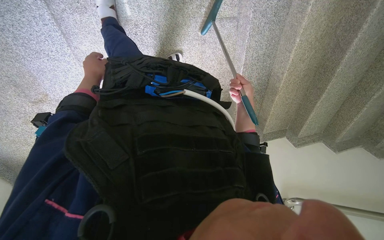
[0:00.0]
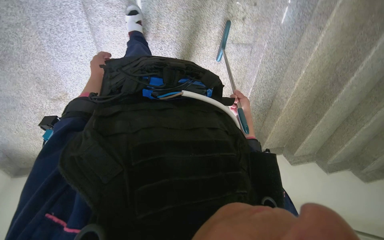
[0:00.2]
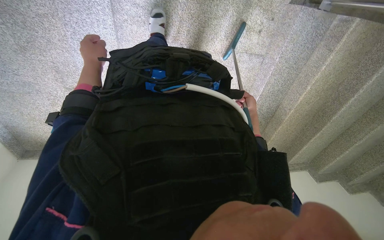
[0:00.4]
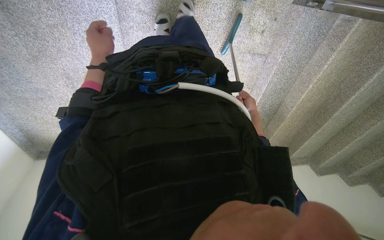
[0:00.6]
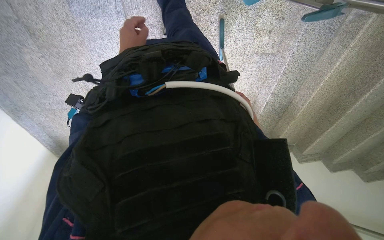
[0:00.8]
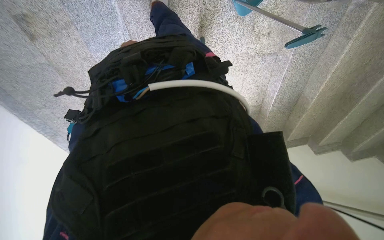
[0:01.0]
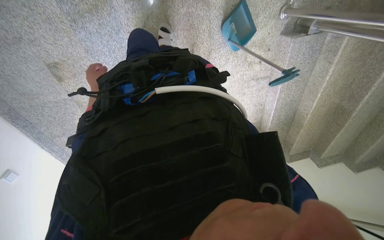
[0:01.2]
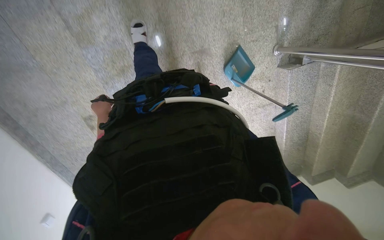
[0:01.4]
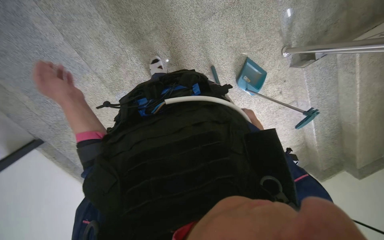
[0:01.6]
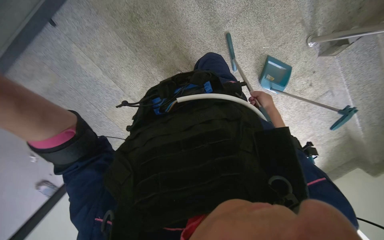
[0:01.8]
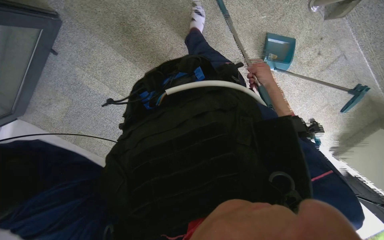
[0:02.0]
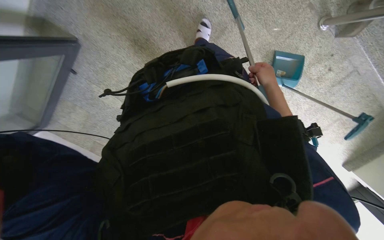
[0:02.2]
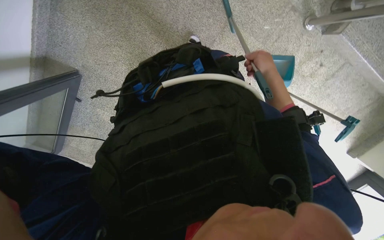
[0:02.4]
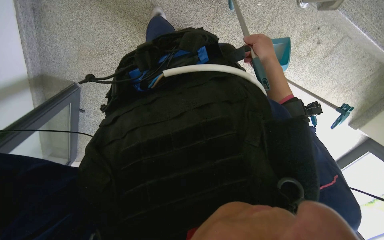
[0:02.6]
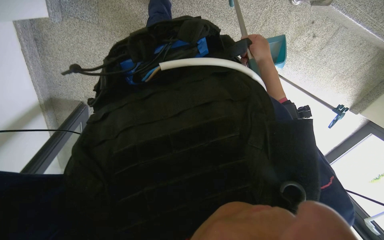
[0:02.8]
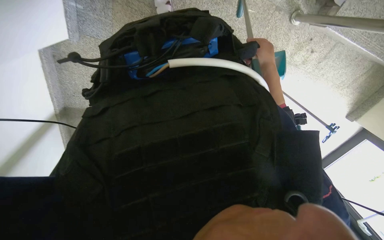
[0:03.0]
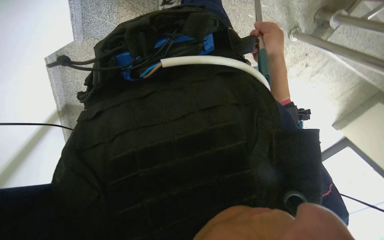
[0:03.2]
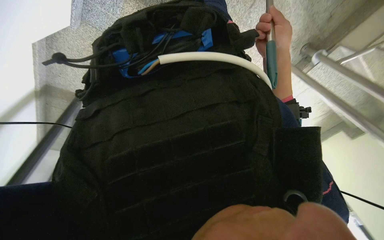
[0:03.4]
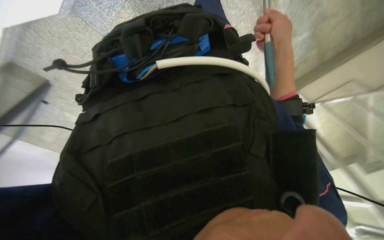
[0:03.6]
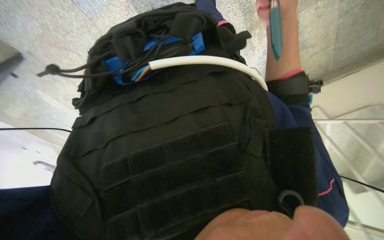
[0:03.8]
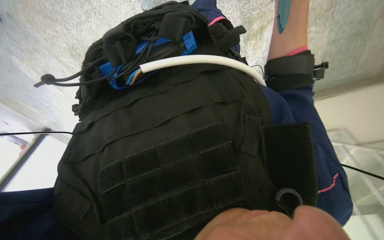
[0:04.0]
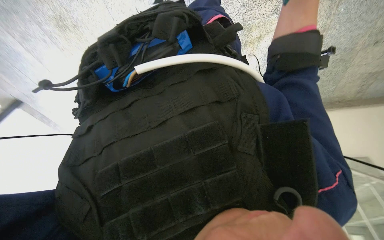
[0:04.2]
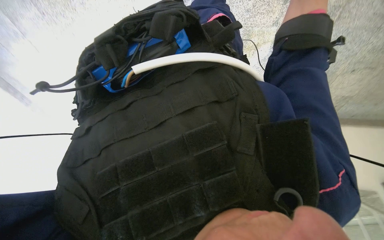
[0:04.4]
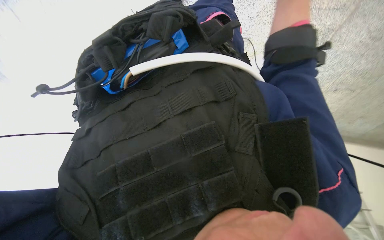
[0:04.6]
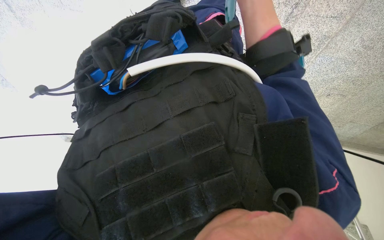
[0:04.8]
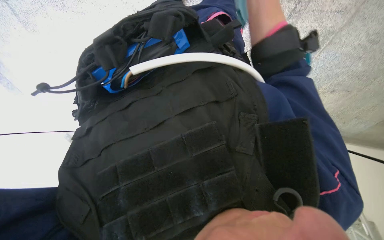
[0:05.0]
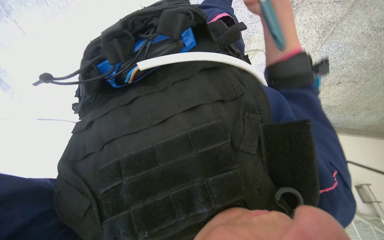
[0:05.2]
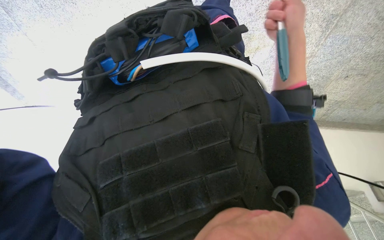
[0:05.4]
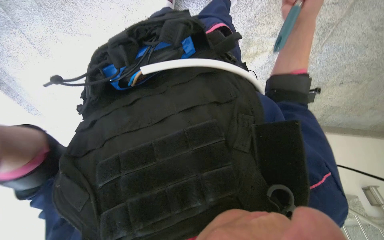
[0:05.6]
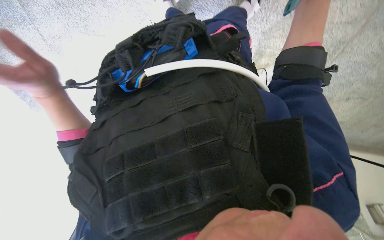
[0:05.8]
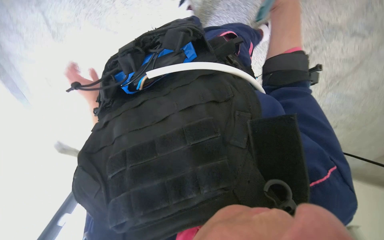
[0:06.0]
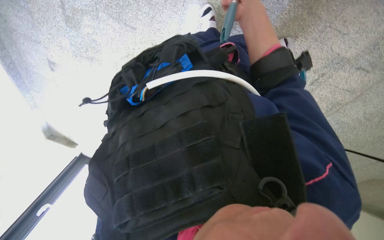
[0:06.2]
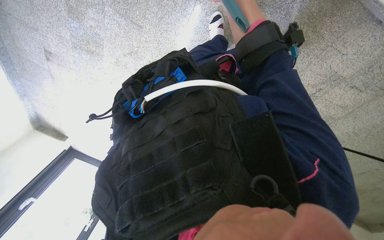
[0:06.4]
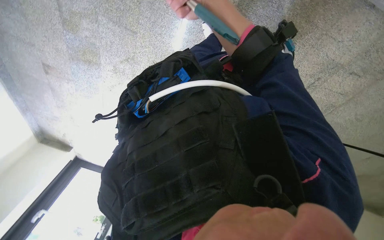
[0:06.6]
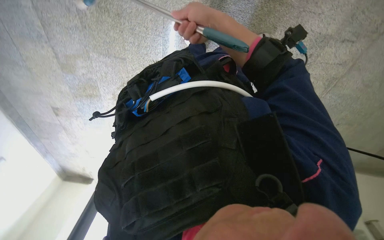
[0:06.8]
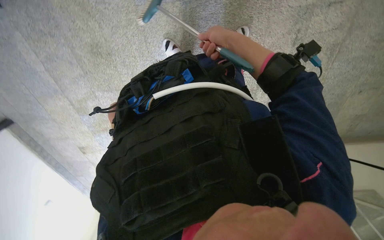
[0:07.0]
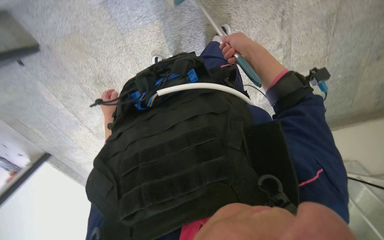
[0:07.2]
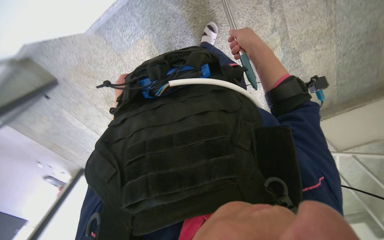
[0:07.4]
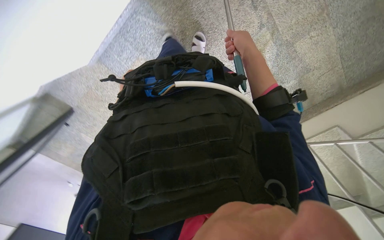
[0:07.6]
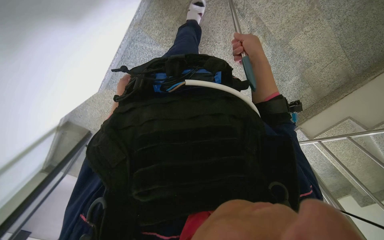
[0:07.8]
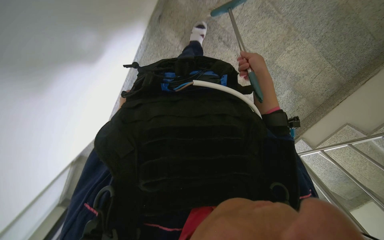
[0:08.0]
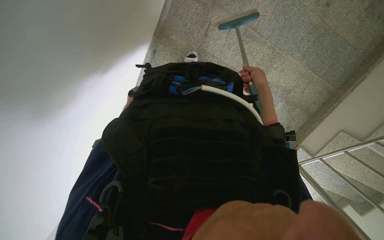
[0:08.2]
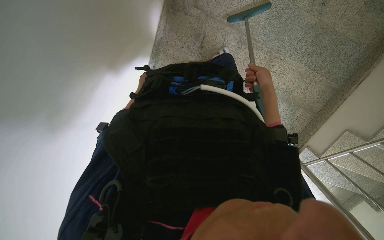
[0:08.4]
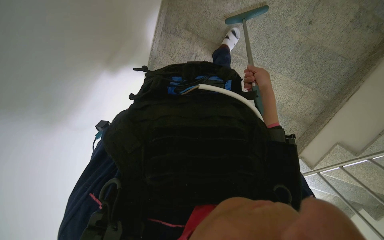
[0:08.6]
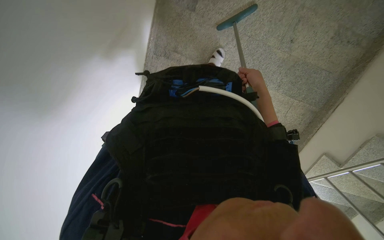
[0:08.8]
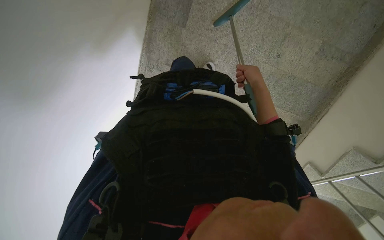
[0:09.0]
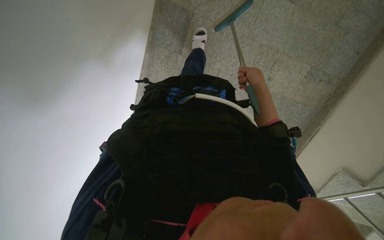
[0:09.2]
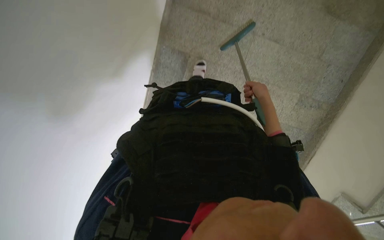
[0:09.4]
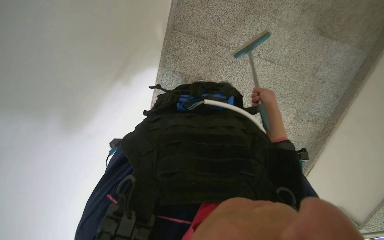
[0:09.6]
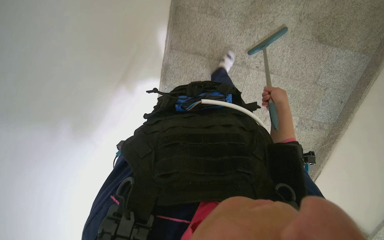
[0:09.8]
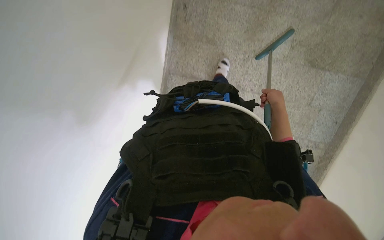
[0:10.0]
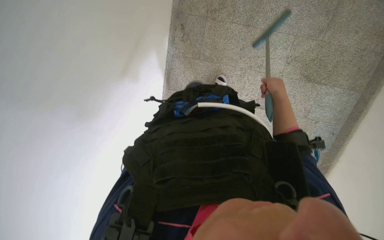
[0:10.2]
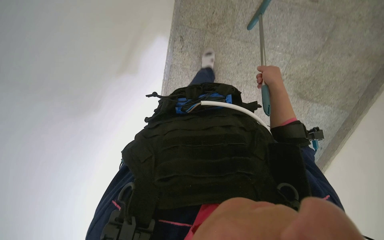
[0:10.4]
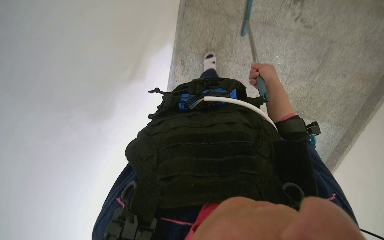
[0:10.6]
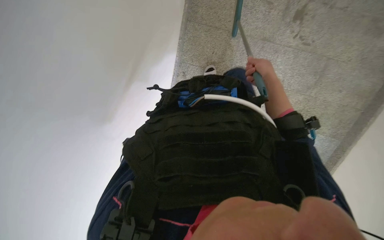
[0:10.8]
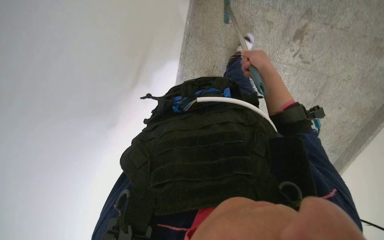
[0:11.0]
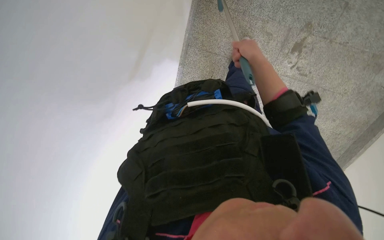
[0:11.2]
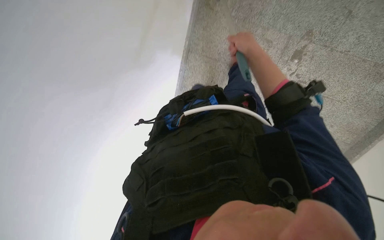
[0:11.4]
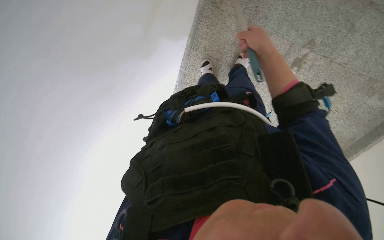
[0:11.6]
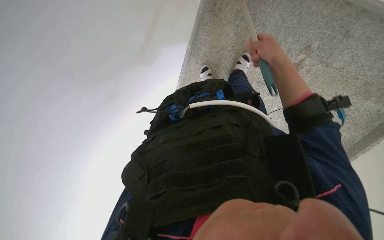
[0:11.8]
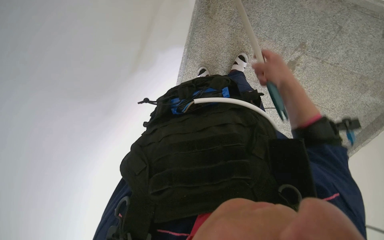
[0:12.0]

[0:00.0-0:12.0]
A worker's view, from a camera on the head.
Job: sweeping floor.
The whole recording: Sweeping floor with broom. The worker sweeps the floor with a broom.
0:00.0 to 0:01.6: The head travels some 90 cm. The view swings some 15 degrees to the left.
0:01.6 to 0:03.0: The camera travels roughly 80 cm. The camera sweeps to the left, by roughly 20 degrees. The view tips downward by roughly 15 degrees. The scene turns some 35 degrees counterclockwise in the picture.
0:03.0 to 0:04.4: The view swings some 20 degrees to the right.
0:07.6 to 0:09.0: The camera is carried some 50 cm. The view tips upward by some 15 degrees.
0:09.0 to 0:10.4: The head travels some 1 m.
0:10.4 to 0:12.0: The camera is carried roughly 70 cm.

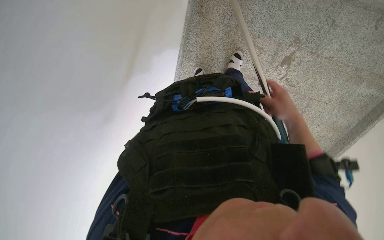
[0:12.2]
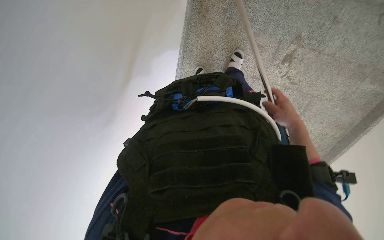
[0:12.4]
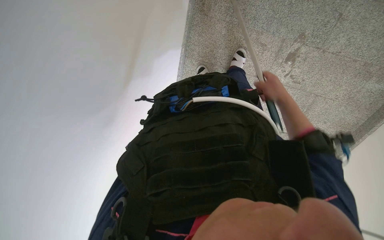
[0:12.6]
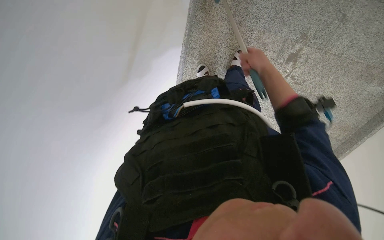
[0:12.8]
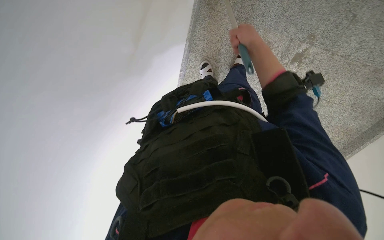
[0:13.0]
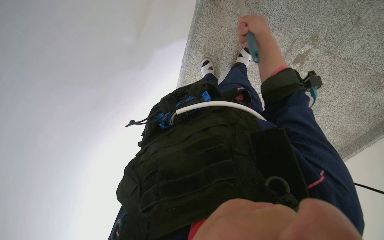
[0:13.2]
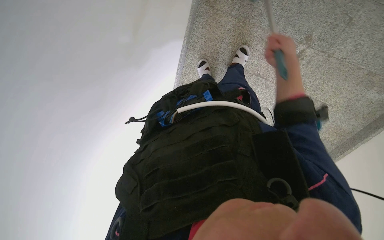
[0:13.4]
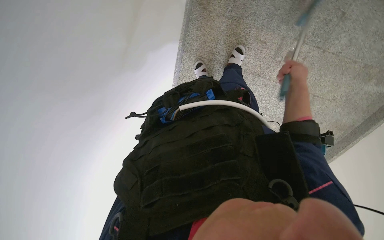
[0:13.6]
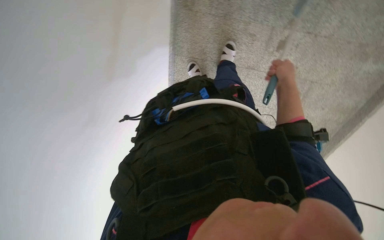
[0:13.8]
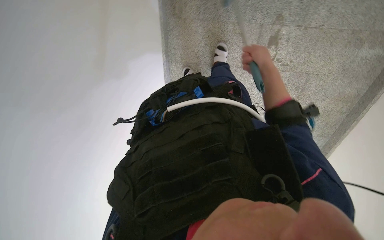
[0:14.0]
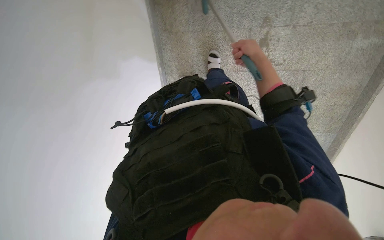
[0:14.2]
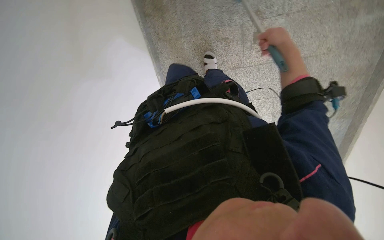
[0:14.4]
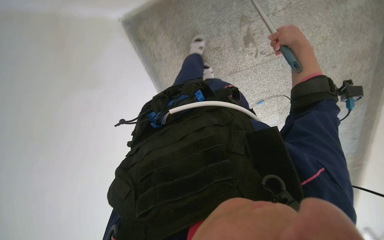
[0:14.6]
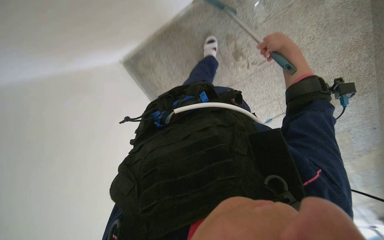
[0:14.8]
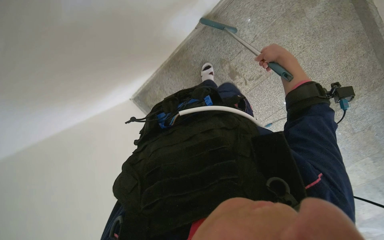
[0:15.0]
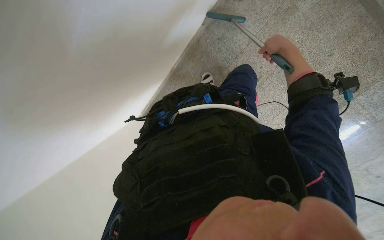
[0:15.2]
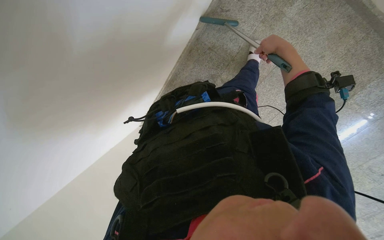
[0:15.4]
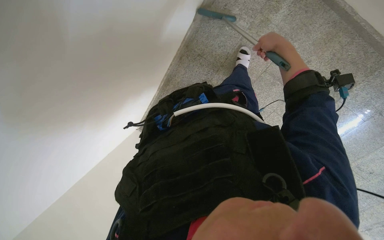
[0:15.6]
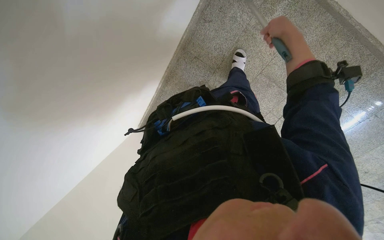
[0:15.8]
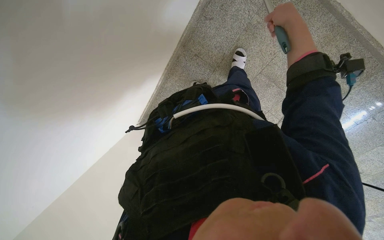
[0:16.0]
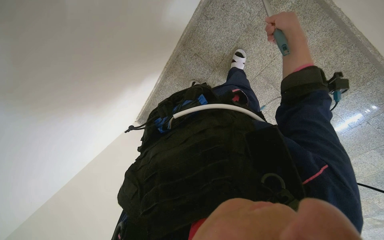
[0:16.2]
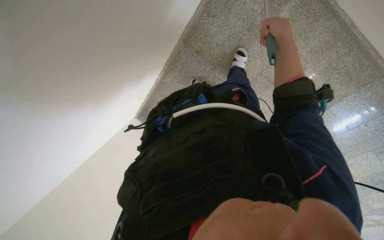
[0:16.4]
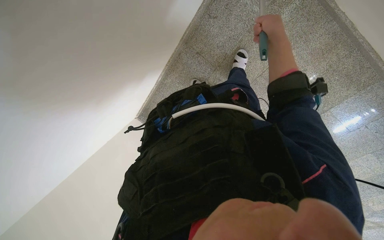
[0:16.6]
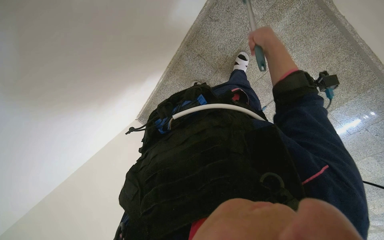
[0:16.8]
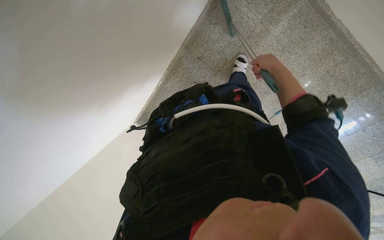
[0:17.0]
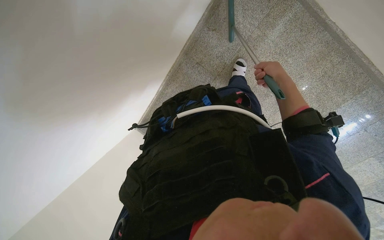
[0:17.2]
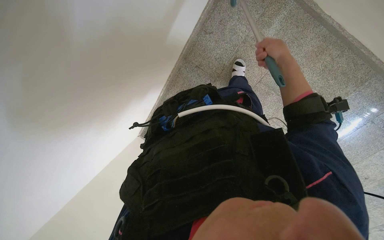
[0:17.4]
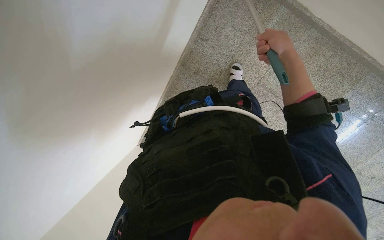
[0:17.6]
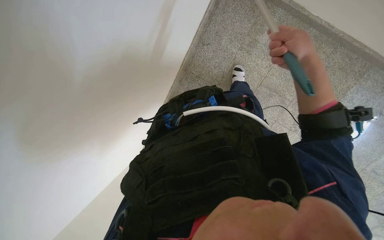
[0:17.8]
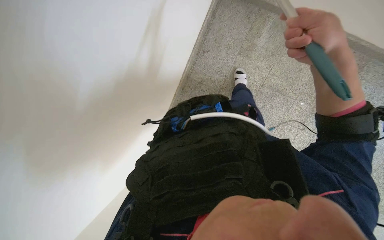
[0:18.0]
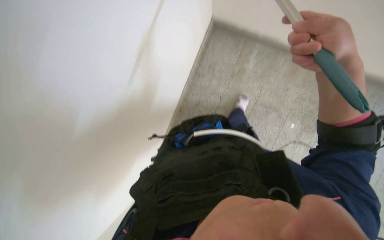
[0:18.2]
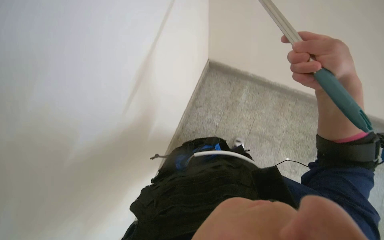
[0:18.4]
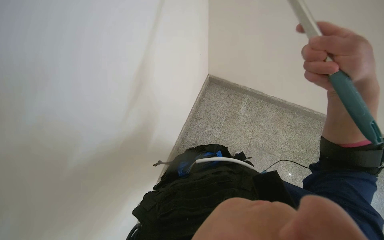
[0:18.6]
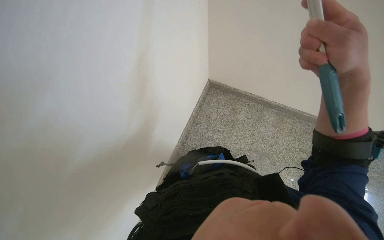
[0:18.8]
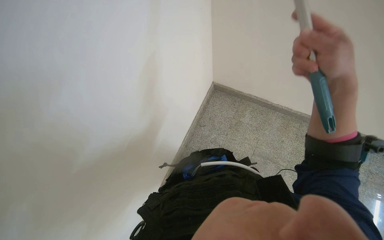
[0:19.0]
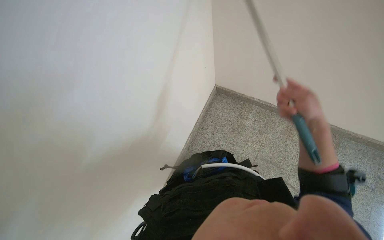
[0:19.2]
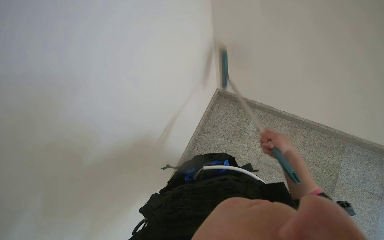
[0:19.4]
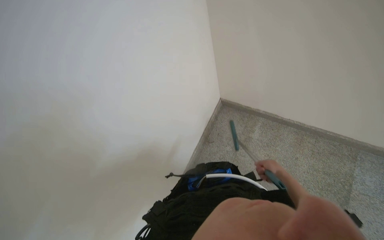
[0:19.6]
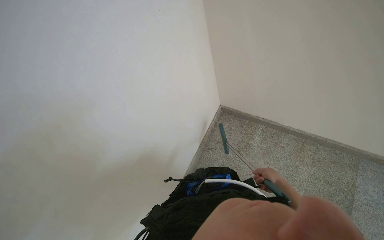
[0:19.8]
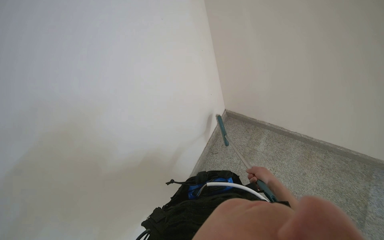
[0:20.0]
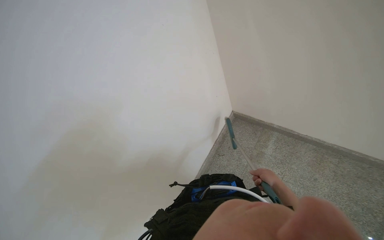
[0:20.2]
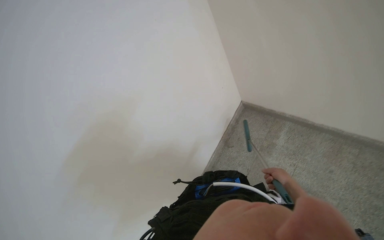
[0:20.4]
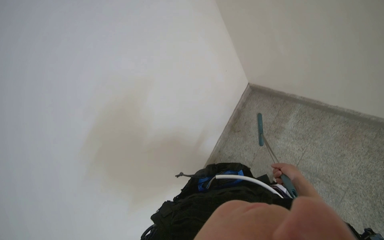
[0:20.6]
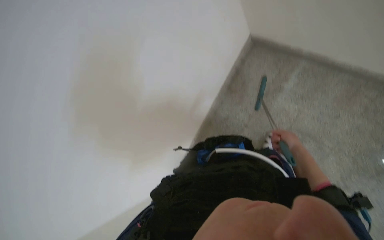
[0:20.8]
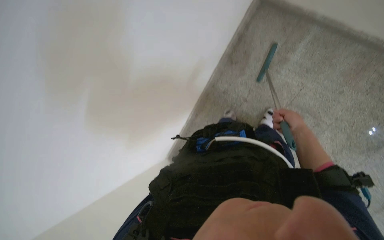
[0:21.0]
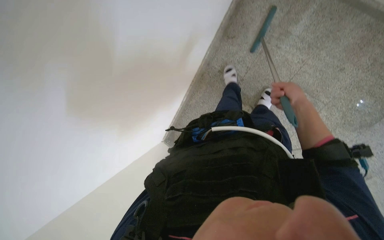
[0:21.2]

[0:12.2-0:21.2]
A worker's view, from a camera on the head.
Job: sweeping floor.
The whole recording: Sweeping floor with broom. The worker sweeps the floor with a broom.
0:13.8 to 0:15.2: The camera sweeps to the left, by roughly 20 degrees. The view tilts approximately 30 degrees upward. The scene turns about 55 degrees counterclockwise in the picture.
0:16.6 to 0:18.2: The camera pitches upward, by roughly 20 degrees. The right hand shifts approximately 25 cm nearer to the camera and down the picture.
0:18.2 to 0:19.8: The view tips upward by approximately 25 degrees. The right hand is displaced farther from the camera and down the picture by about 20 cm.
0:19.8 to 0:21.2: The camera pitches downward, by roughly 50 degrees.
